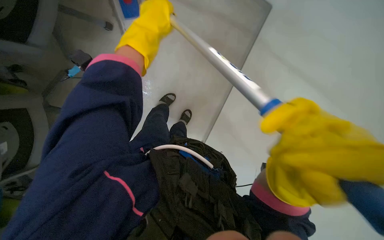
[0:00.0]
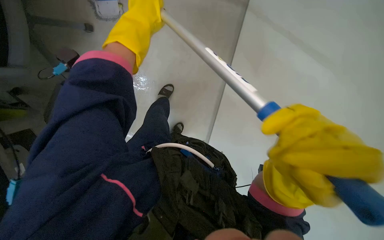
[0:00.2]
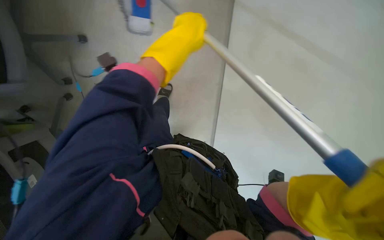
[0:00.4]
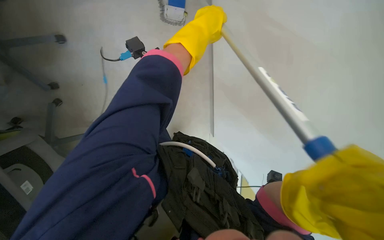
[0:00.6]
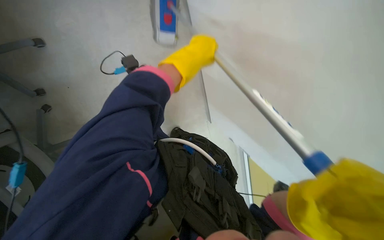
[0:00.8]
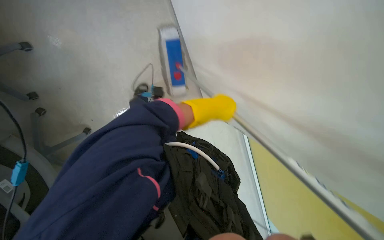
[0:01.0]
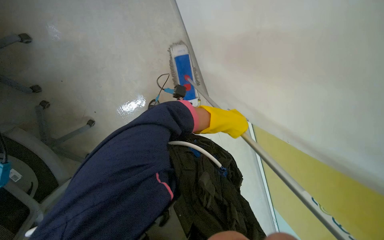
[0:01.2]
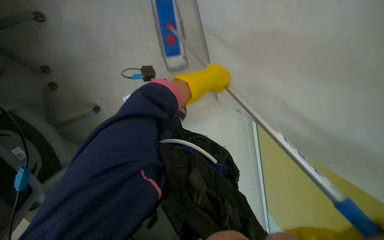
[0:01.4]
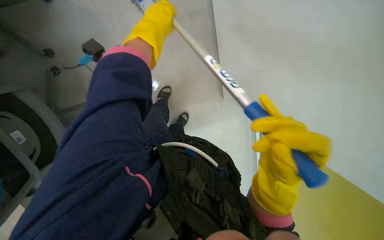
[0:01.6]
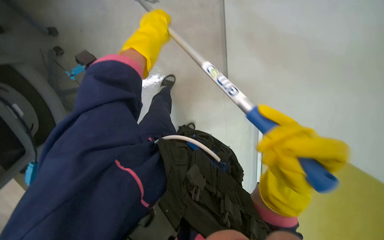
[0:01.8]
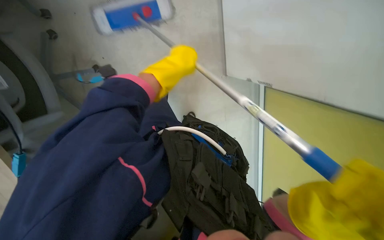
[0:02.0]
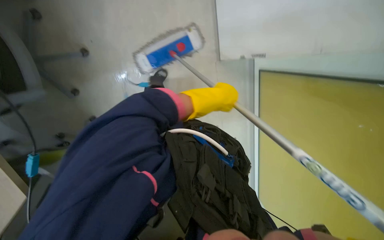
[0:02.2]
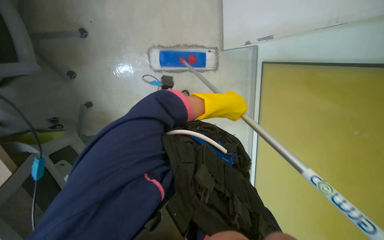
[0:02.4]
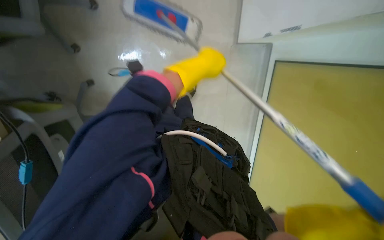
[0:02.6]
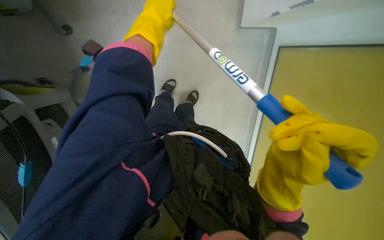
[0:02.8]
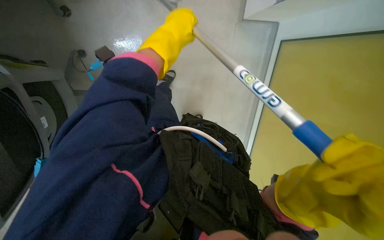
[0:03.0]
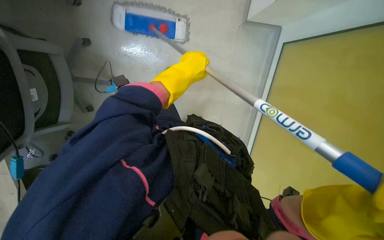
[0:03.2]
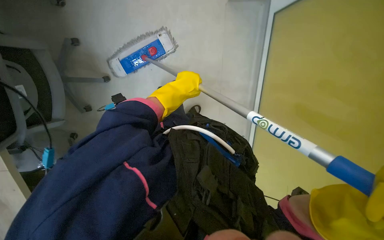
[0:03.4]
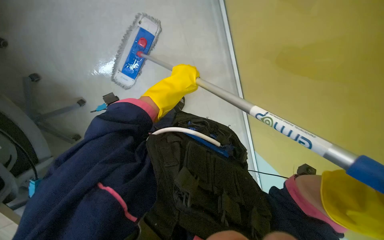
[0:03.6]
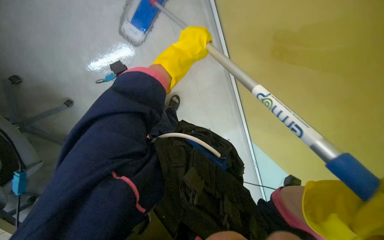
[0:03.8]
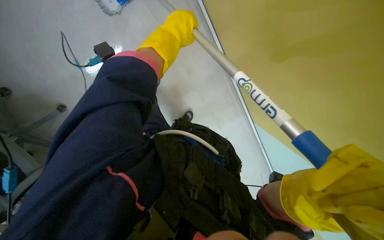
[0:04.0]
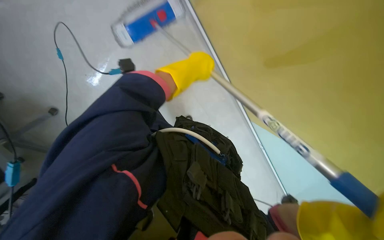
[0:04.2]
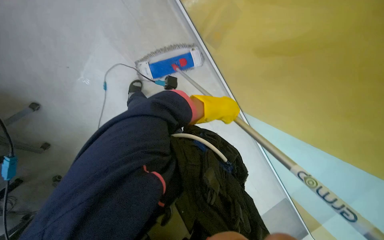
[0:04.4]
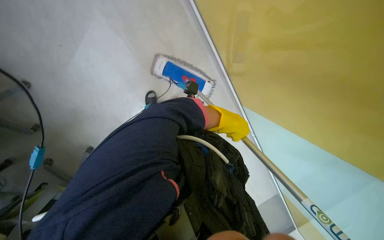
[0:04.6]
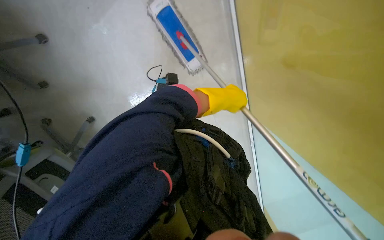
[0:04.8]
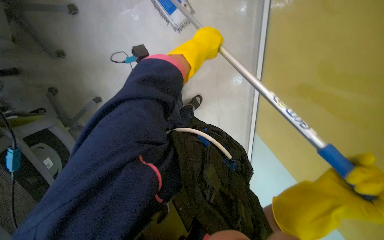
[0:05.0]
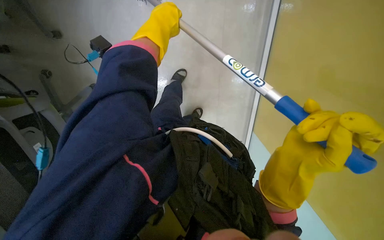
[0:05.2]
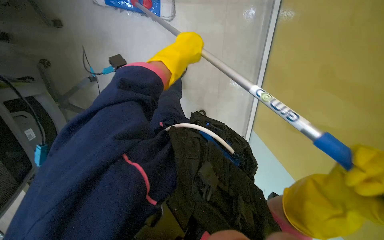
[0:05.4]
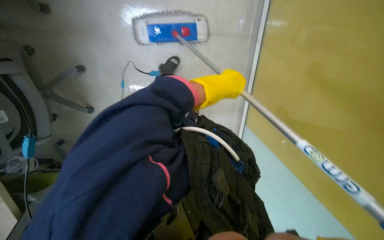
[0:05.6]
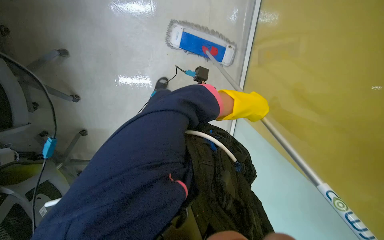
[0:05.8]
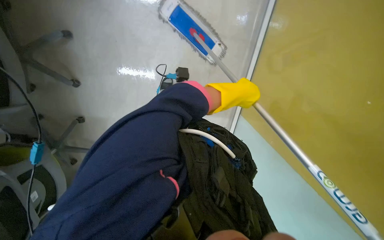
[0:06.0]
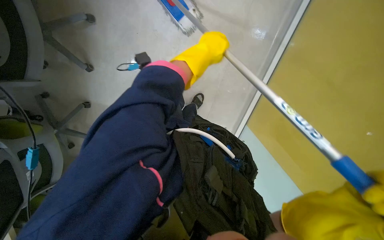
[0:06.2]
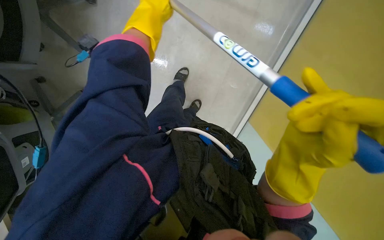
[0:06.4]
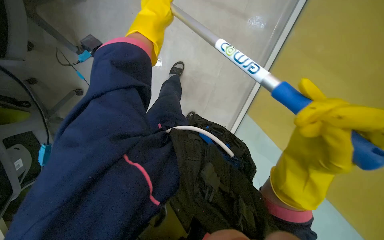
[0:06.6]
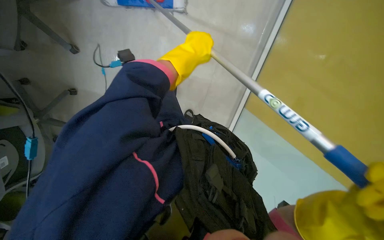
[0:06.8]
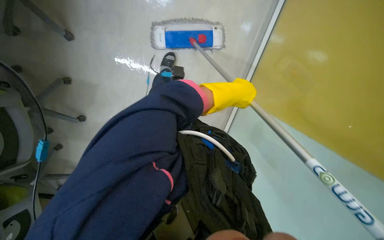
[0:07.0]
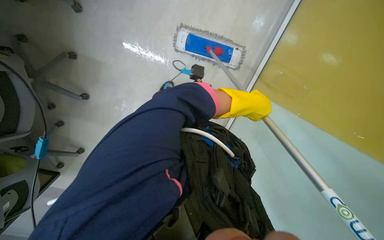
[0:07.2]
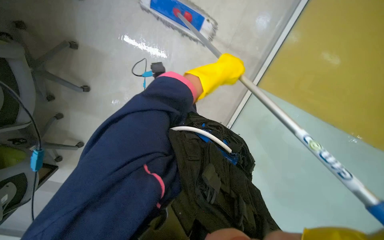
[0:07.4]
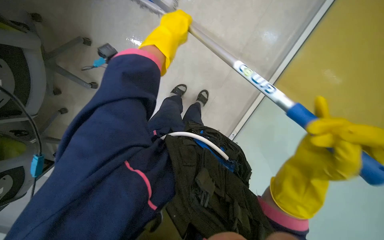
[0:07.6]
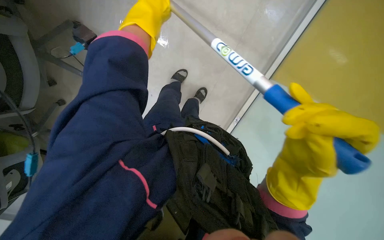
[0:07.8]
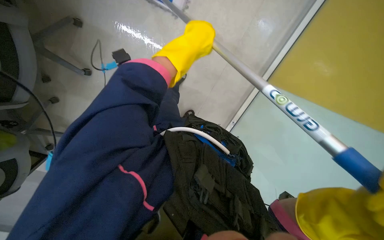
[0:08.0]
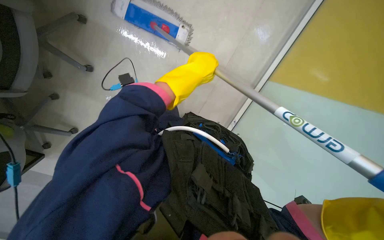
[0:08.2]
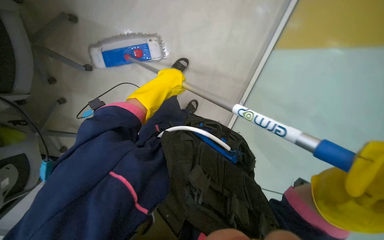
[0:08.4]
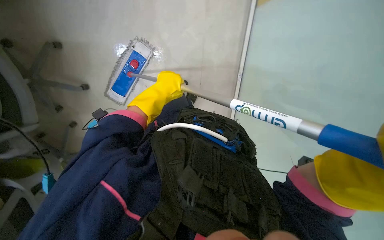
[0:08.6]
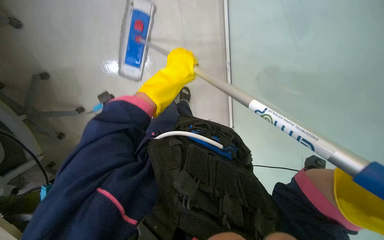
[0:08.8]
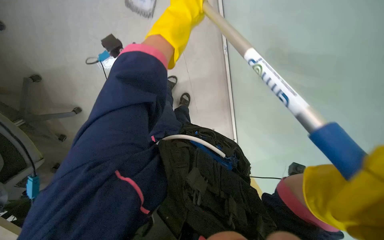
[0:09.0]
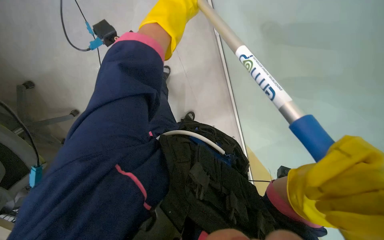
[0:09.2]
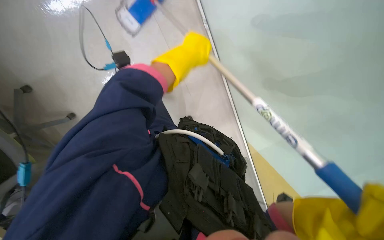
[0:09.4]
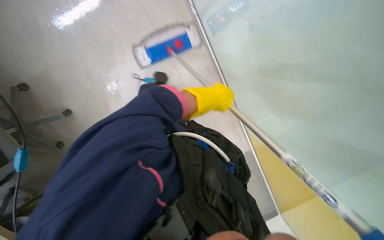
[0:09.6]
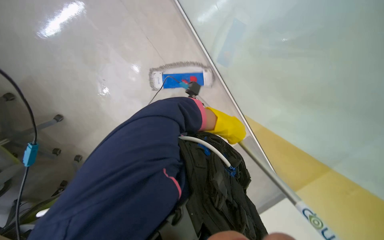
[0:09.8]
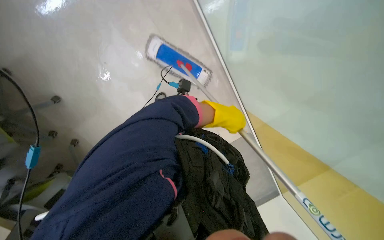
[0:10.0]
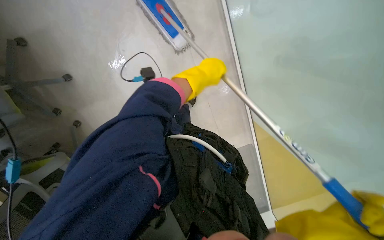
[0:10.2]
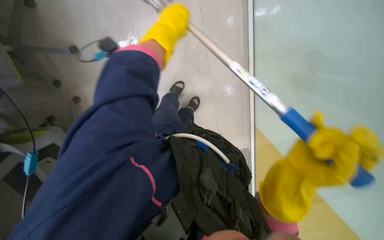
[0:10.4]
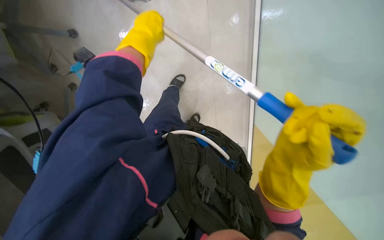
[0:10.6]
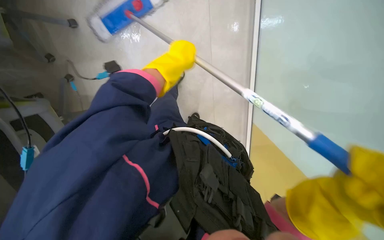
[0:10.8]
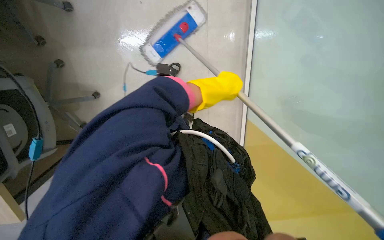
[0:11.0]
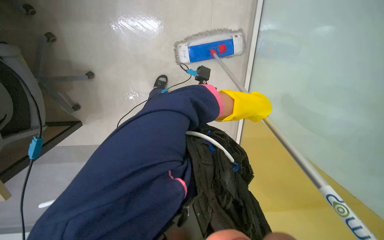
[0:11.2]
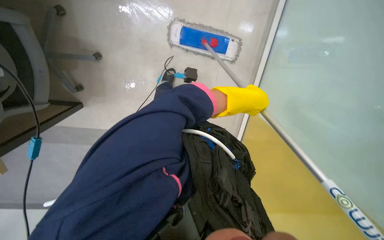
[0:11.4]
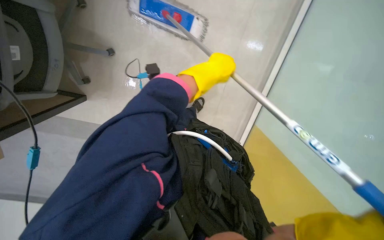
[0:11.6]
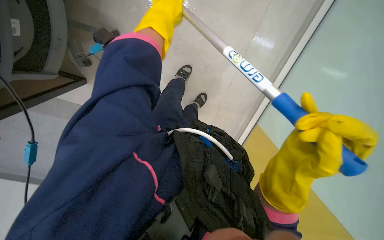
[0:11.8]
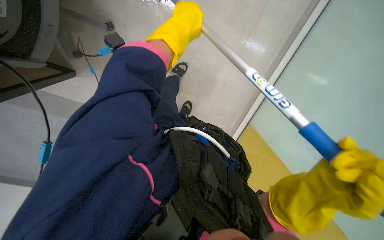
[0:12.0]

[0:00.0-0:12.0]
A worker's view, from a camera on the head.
Job: mopping floor.
The whole recording: Mopping office floor and moving chairs. The worker mops the office floor, repeatedly moving chairs to clean the area underneath them.
0:01.6 to 0:03.0: The view tips downward by approximately 20 degrees.
0:03.0 to 0:04.4: The left hand goes up and down the picture, some 15 cm each way, reversing 2 times.
0:04.4 to 0:06.0: The left hand travels to the left and back again, roughly 15 cm each way.
0:06.0 to 0:07.6: The camera pitches upward, by about 20 degrees. The left hand moves left and right over approximately 25 cm, changing direction 2 times.
0:07.6 to 0:09.0: The view pans to the left by about 15 degrees. The camera pitches downward, by roughly 15 degrees. The left hand goes down the picture and returns, approximately 15 cm each way.
0:09.0 to 0:10.4: The left hand goes some 10 cm farther from the camera, and travels down the picture and back again, roughly 20 cm each way.
0:10.4 to 0:12.0: The left hand swings left and right, approximately 30 cm each way, with 2 reversals.

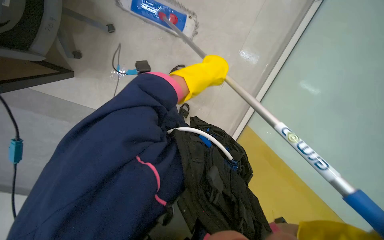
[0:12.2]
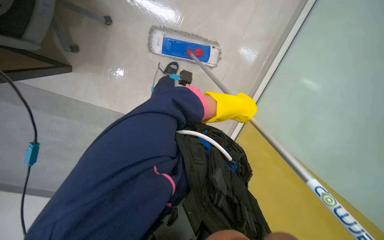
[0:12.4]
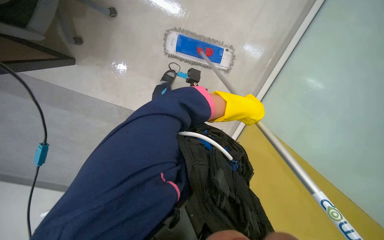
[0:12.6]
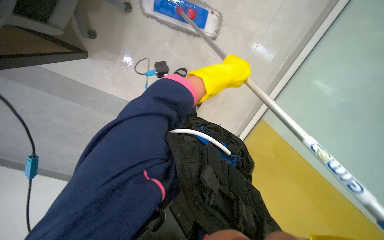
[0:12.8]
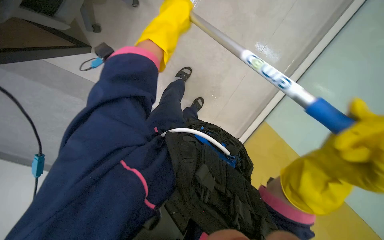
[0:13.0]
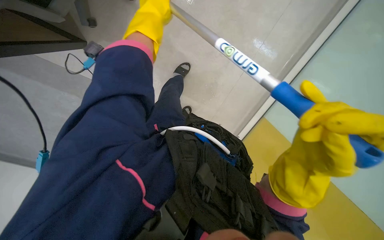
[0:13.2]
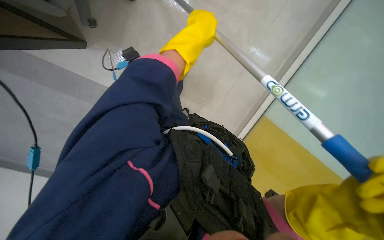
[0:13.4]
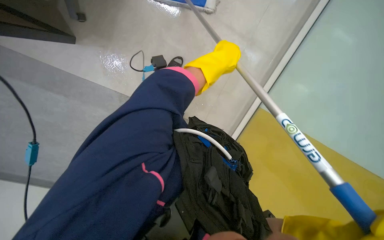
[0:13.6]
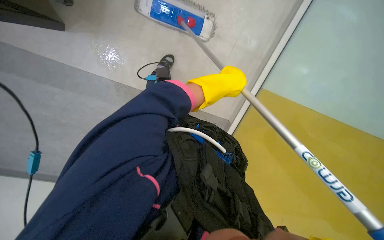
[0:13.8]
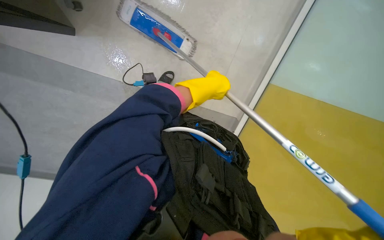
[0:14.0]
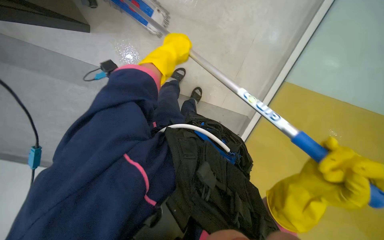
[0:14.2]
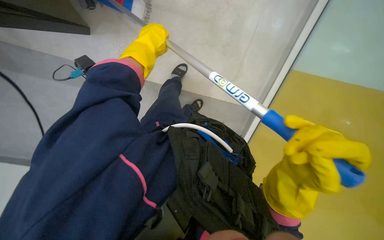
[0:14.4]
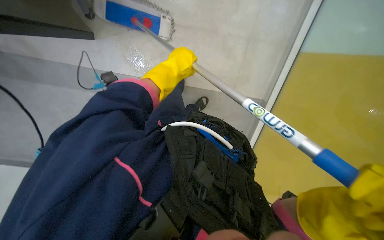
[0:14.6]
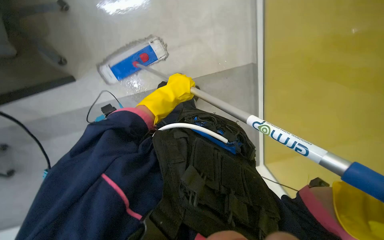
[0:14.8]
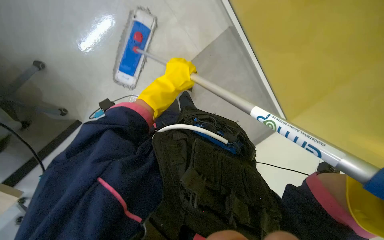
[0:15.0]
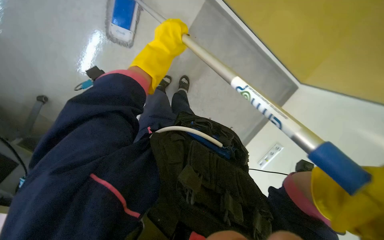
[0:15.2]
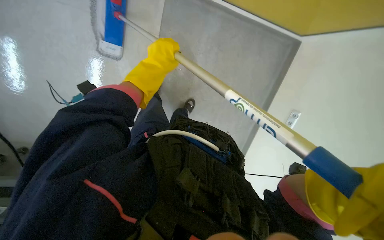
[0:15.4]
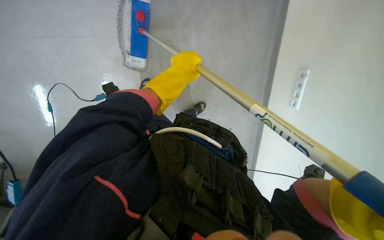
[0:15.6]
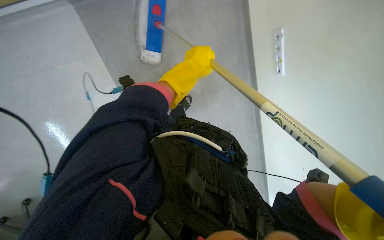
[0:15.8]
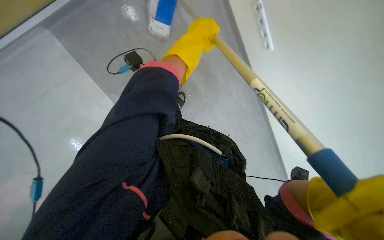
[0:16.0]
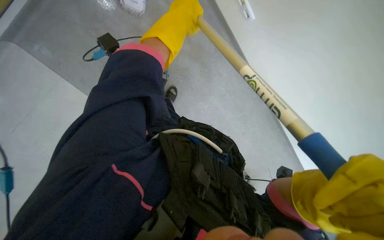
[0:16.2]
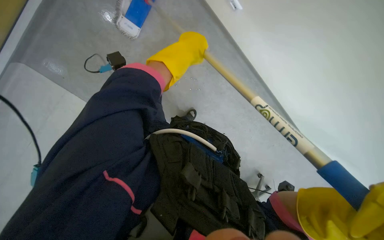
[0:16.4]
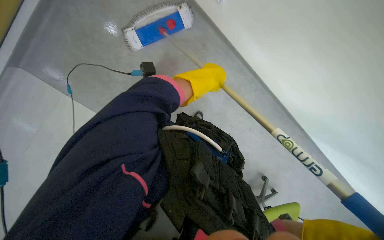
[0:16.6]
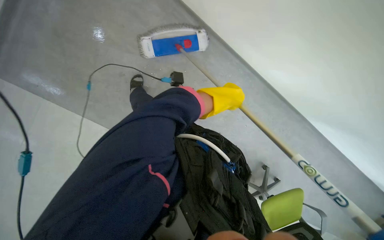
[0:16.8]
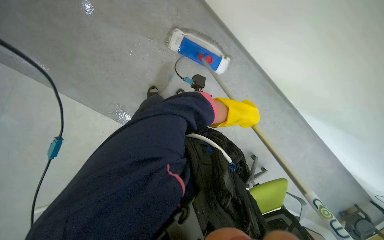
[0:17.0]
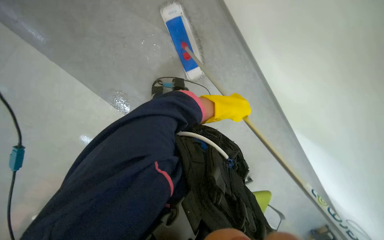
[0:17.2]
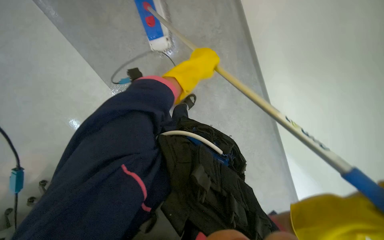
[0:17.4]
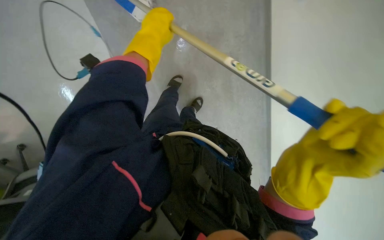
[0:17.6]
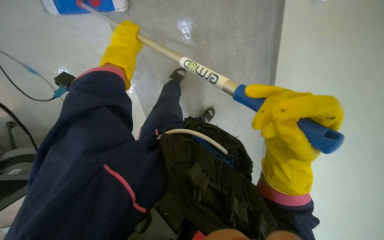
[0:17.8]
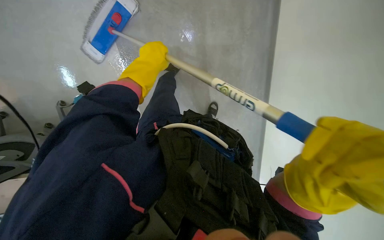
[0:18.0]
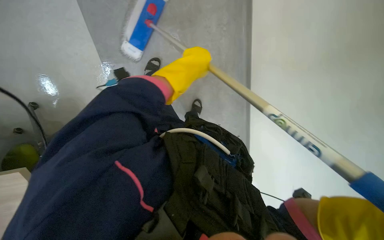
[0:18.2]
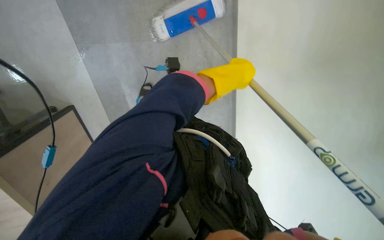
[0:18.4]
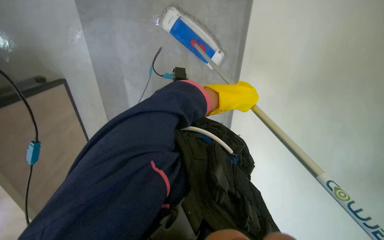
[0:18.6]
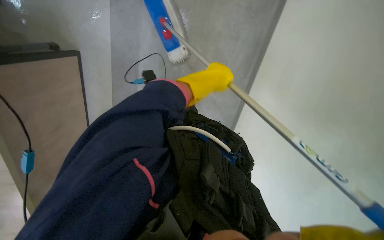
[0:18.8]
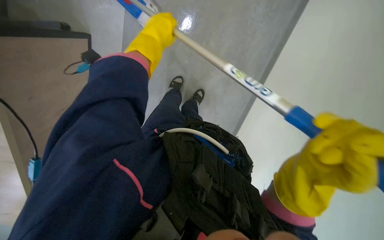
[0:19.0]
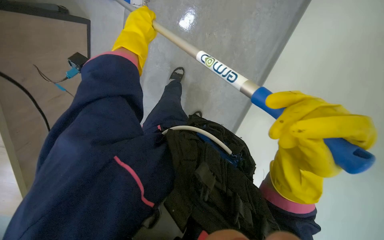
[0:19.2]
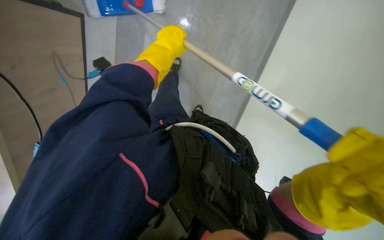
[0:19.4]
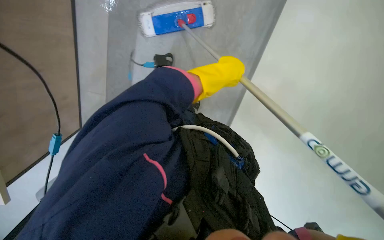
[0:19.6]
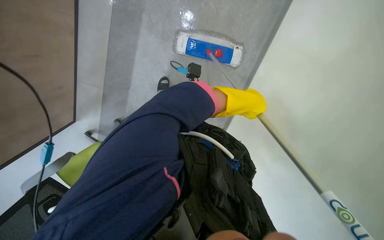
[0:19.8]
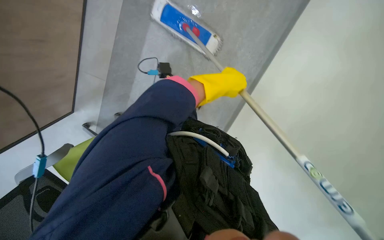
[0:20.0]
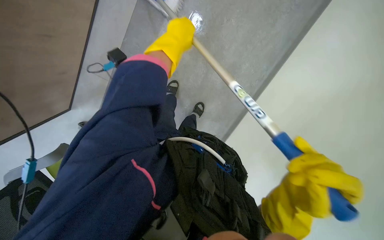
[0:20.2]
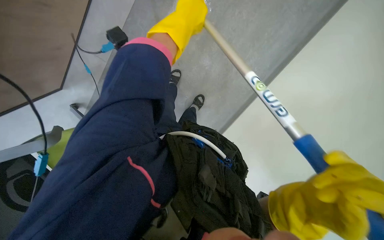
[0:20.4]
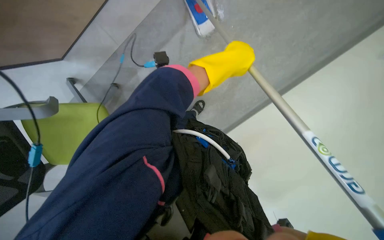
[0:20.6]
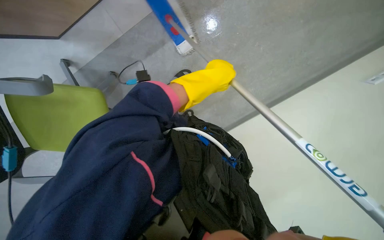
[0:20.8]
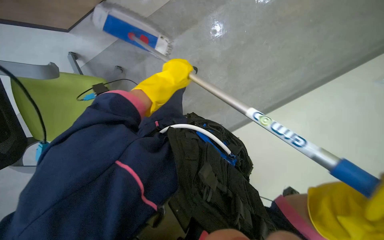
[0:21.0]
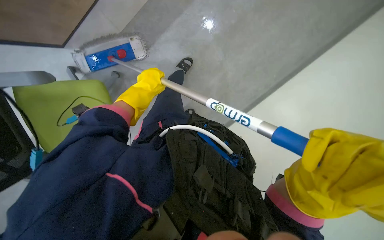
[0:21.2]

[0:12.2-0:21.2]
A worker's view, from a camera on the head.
Job: mopping floor.
The whole recording: Mopping office floor and moving chairs. The worker mops the office floor, repeatedly moving chairs to clean the area underneath them.
0:19.8 to 0:21.2: The left hand swings left and right, roughly 30 cm each way, with 2 reversals.
